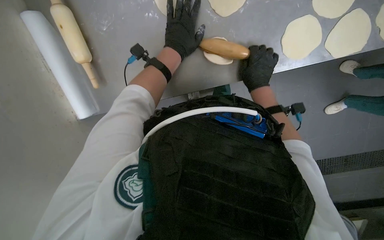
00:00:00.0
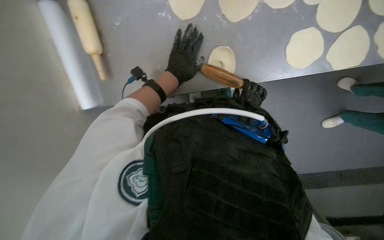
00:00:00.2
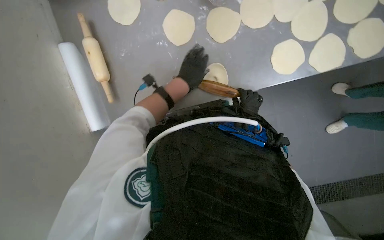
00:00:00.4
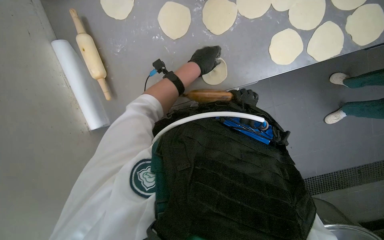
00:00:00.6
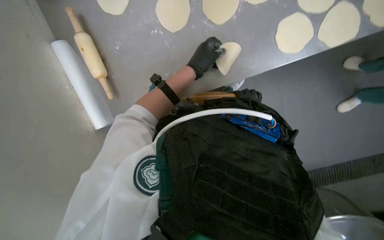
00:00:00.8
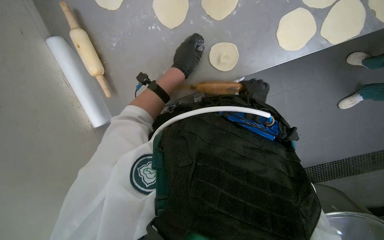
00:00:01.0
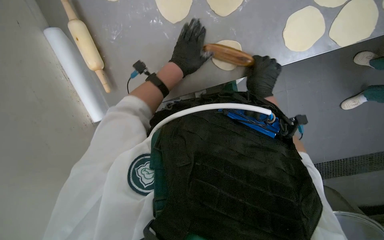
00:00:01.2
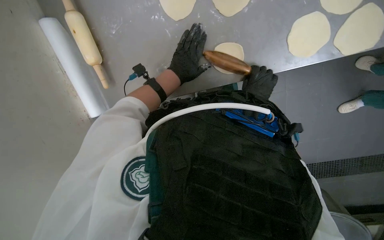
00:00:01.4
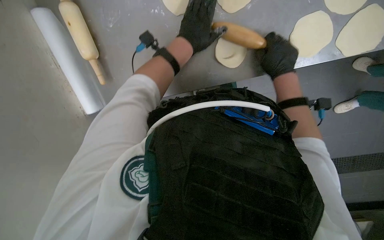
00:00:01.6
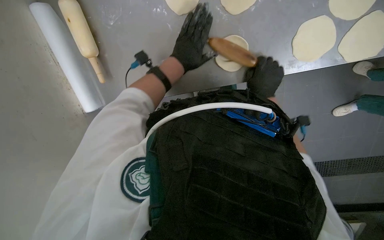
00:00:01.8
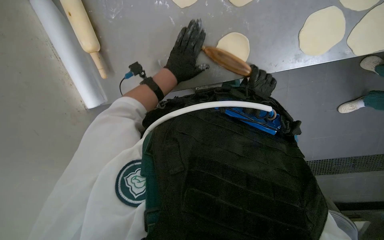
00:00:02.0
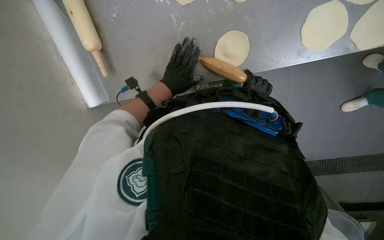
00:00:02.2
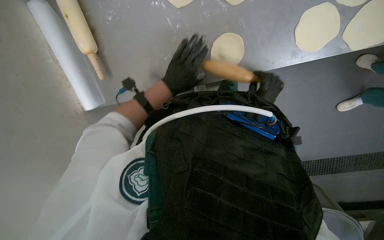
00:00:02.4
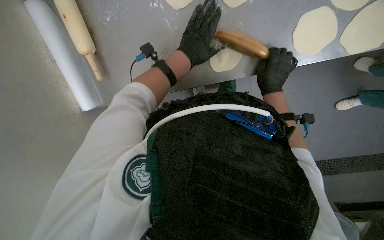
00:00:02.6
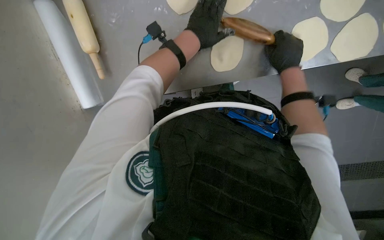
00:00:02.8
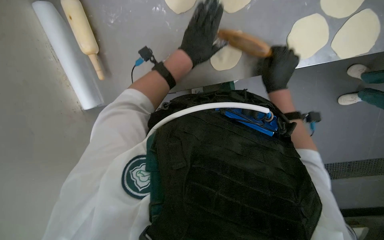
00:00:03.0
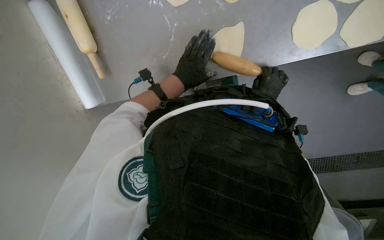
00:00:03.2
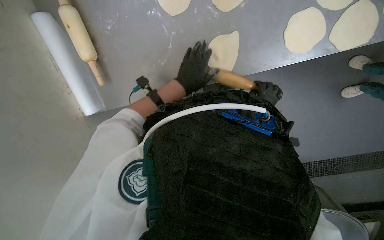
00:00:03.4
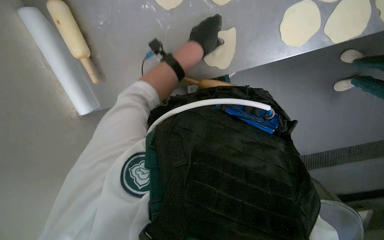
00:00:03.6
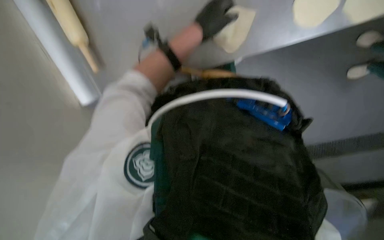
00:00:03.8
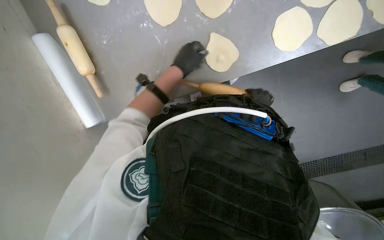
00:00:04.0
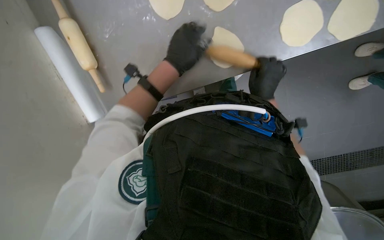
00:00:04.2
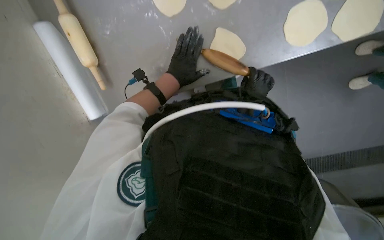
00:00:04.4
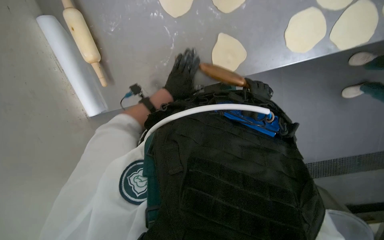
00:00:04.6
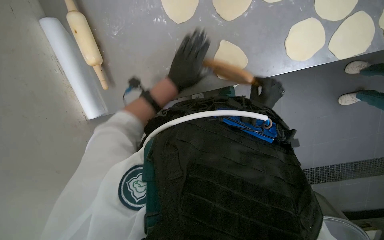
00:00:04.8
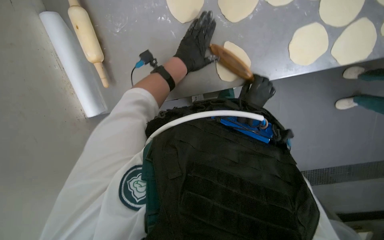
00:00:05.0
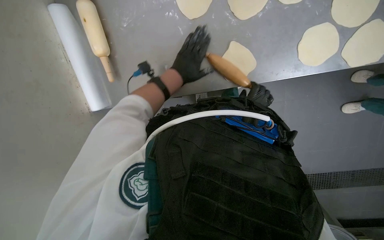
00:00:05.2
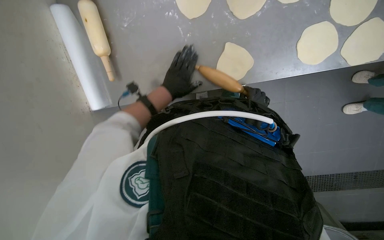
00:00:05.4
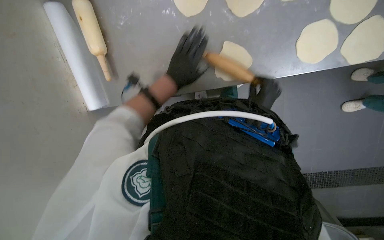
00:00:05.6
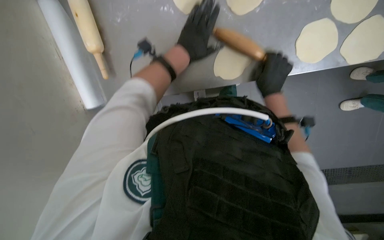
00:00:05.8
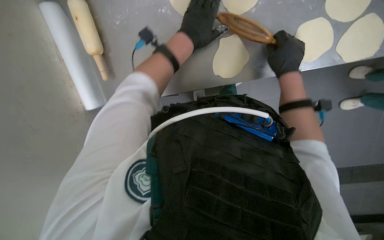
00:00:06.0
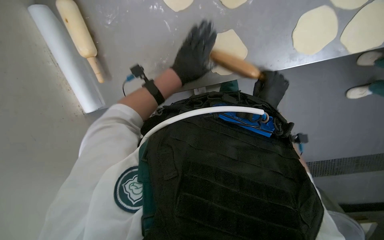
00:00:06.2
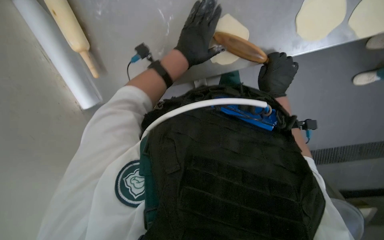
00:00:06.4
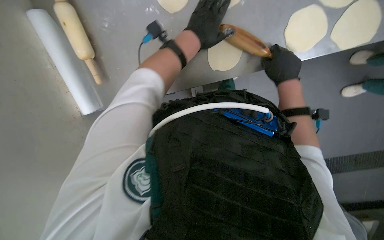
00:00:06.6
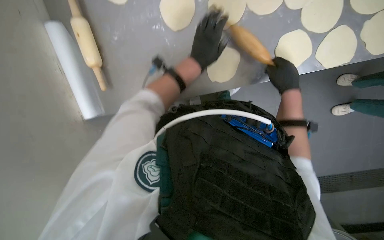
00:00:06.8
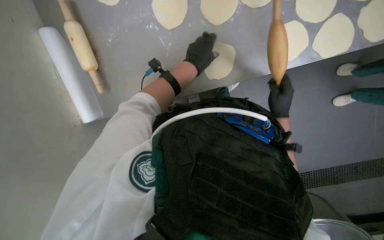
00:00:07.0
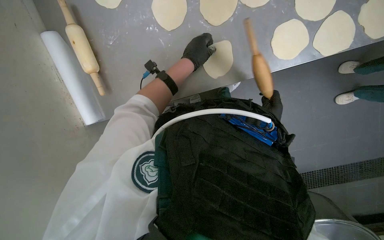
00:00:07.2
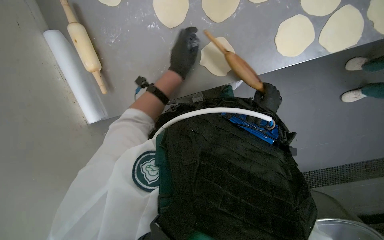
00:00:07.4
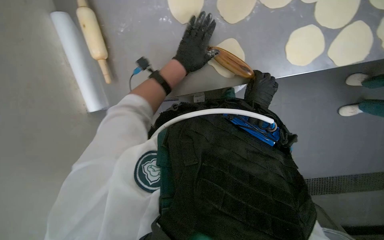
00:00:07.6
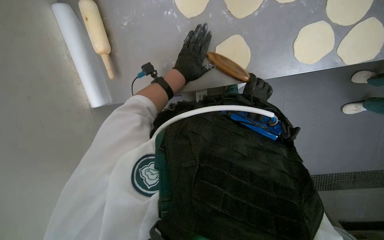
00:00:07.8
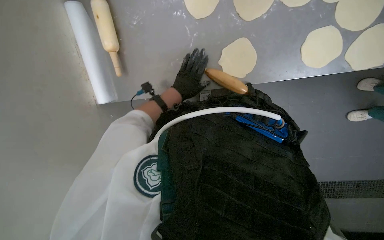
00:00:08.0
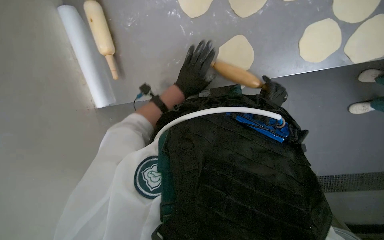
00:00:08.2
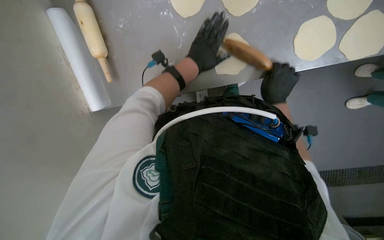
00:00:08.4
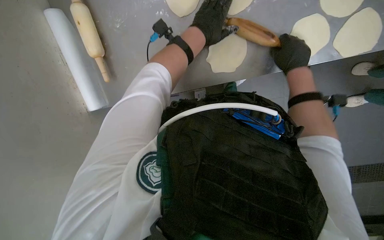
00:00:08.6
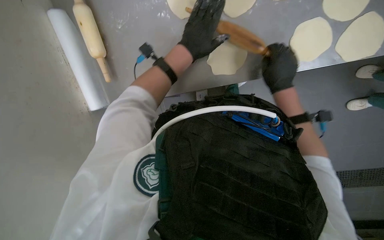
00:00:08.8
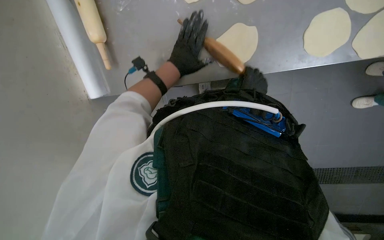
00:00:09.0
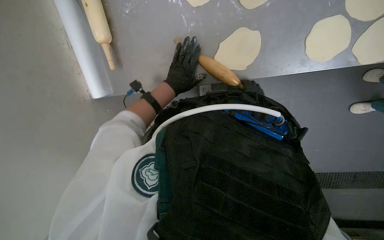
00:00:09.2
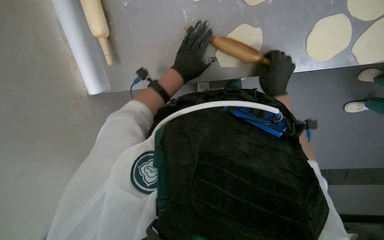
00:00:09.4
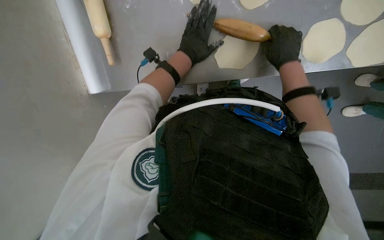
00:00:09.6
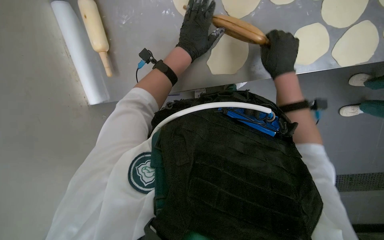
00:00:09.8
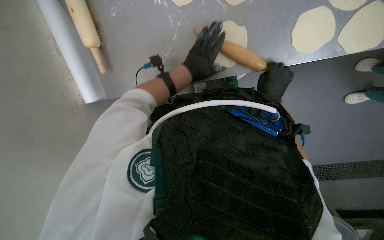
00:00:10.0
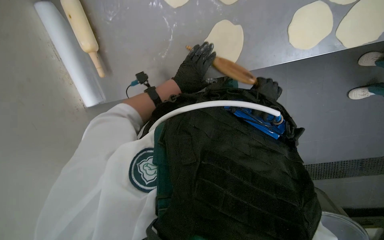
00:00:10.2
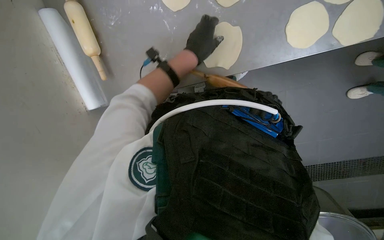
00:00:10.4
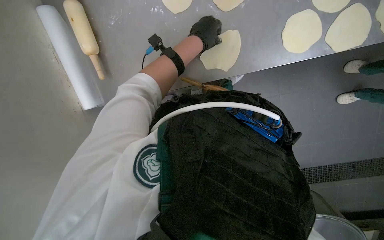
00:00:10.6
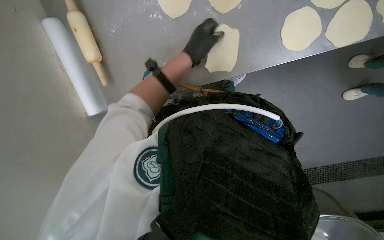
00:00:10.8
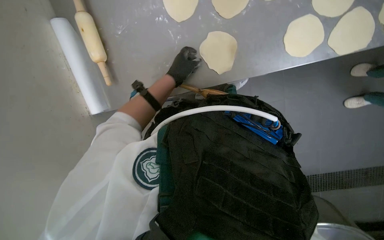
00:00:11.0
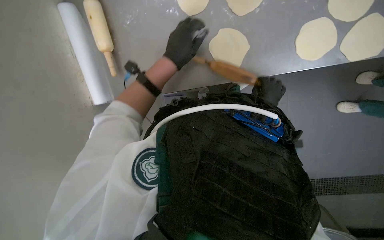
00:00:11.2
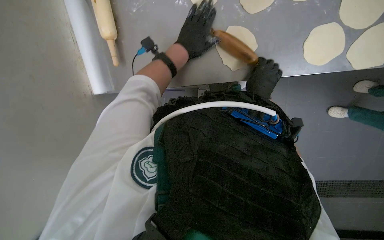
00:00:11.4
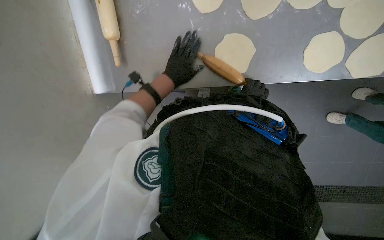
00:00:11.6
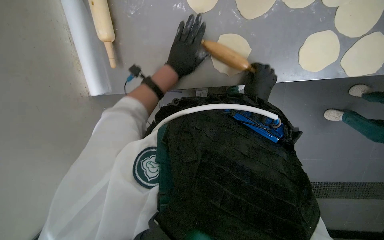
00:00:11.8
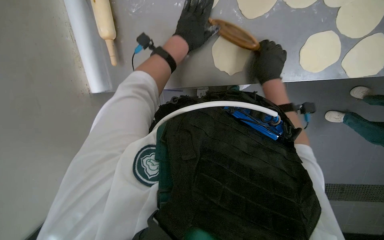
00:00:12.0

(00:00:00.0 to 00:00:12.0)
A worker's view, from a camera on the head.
Job: preparing food.
The whole recording: Flattening dough for dumplings. The worker continues flattening small pieces of dough into circular shapes using a rolling pin.
00:00:01.6 - 00:00:03.0: The left hand travels down the picture and back again, some 15 cm each way. Meanwhile the right hand goes farther from the camera and returns, about 20 cm each way.
00:00:03.0 - 00:00:04.4: The right hand goes nearer and farther, approximately 15 cm each way, reversing 2 times.
00:00:04.4 - 00:00:06.0: The left hand is displaced up the picture by roughly 10 cm. The right hand goes some 20 cm nearer to the camera and up the picture.
00:00:06.0 - 00:00:07.6: The right hand travels farther from the camera by about 10 cm; the left hand moves up and down the picture over some 10 cm, changing direction 2 times.
00:00:07.6 - 00:00:09.0: The right hand goes nearer and farther, some 20 cm each way, reversing 2 times, while the left hand moves up and down the picture over some 15 cm, changing direction 2 times.
00:00:10.4 - 00:00:12.0: The left hand moves approximately 5 cm farther from the camera and comes back.

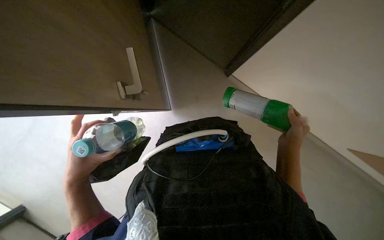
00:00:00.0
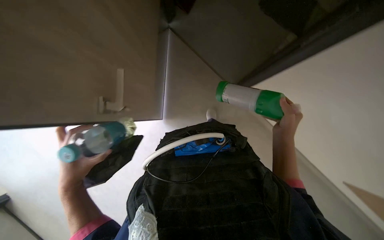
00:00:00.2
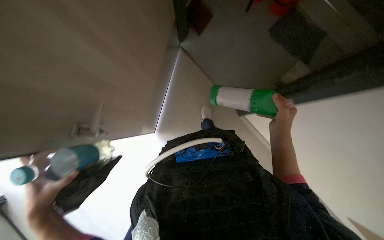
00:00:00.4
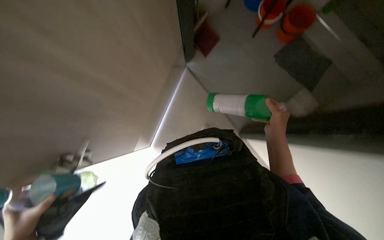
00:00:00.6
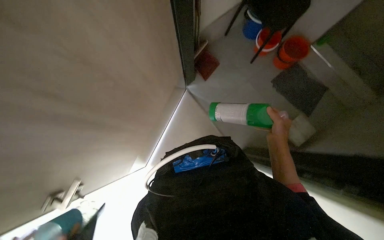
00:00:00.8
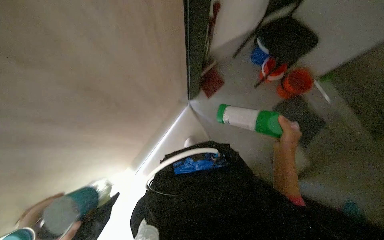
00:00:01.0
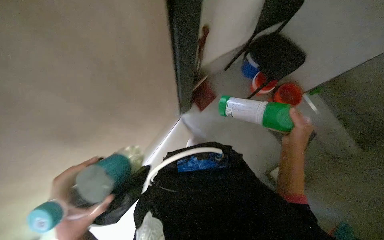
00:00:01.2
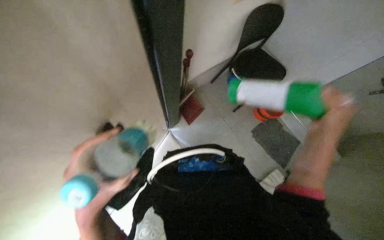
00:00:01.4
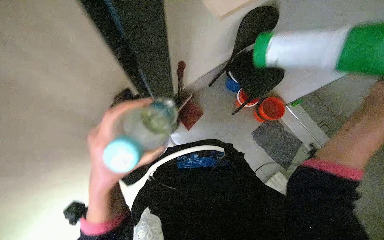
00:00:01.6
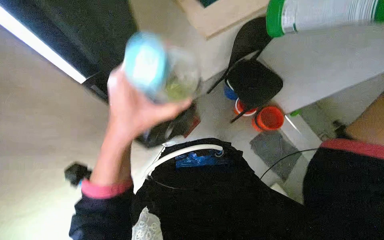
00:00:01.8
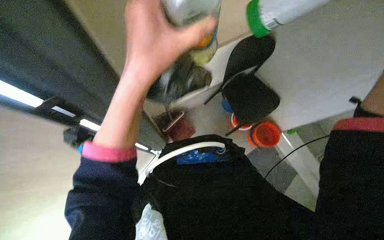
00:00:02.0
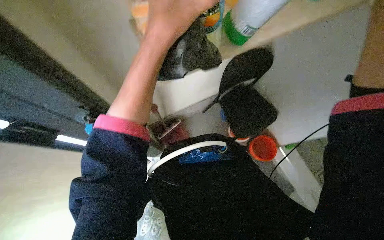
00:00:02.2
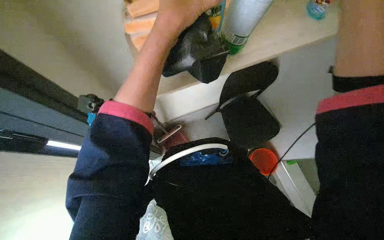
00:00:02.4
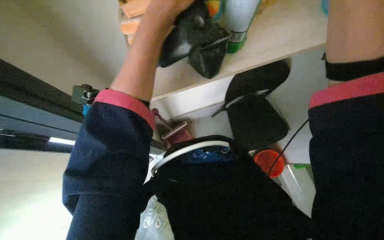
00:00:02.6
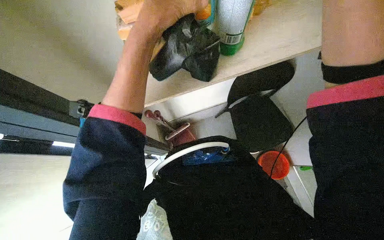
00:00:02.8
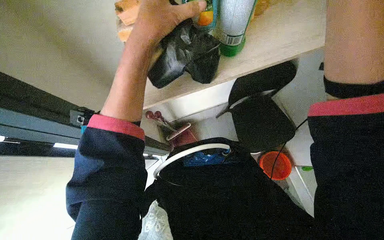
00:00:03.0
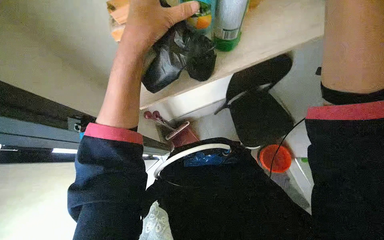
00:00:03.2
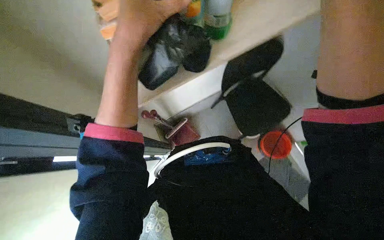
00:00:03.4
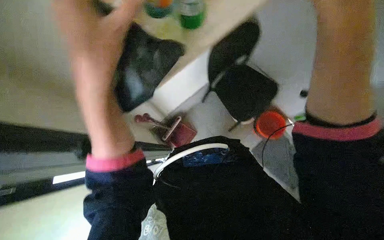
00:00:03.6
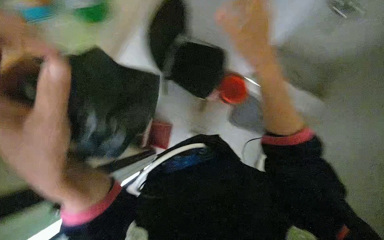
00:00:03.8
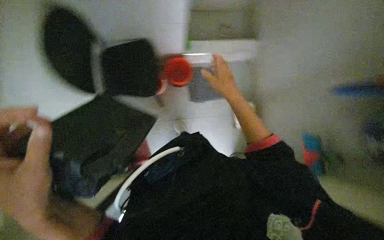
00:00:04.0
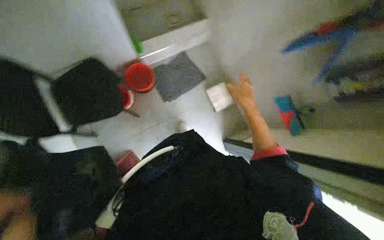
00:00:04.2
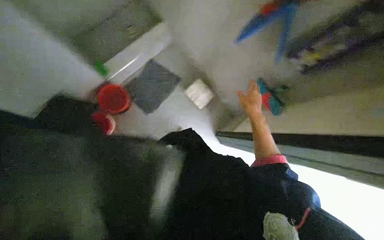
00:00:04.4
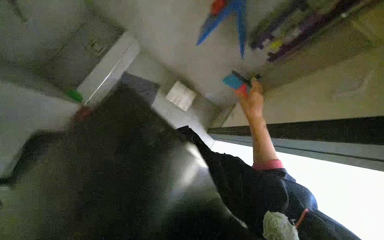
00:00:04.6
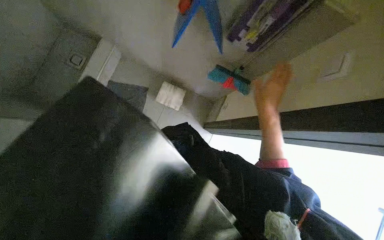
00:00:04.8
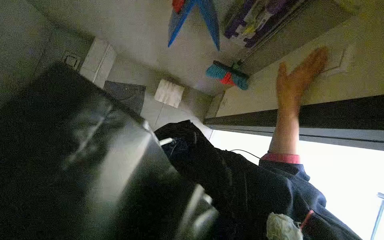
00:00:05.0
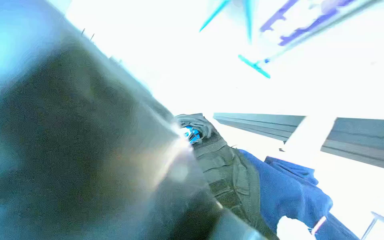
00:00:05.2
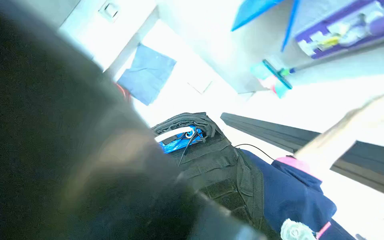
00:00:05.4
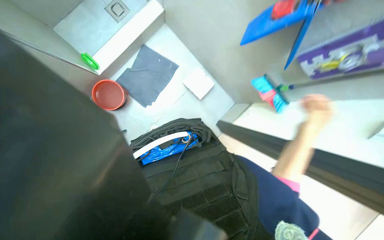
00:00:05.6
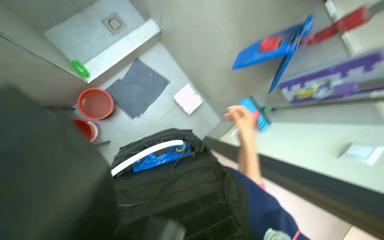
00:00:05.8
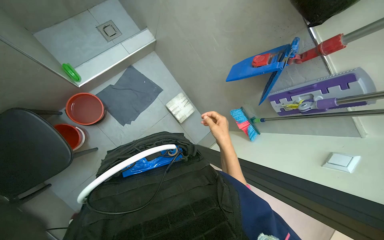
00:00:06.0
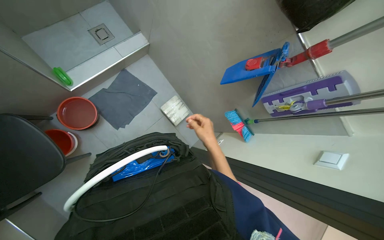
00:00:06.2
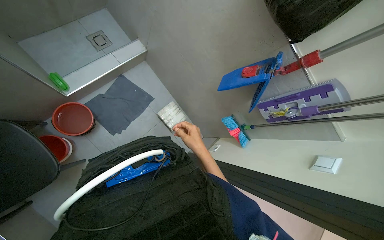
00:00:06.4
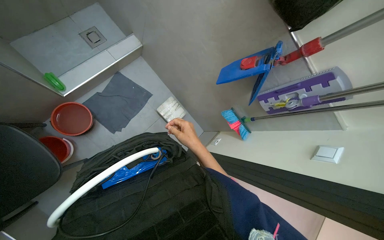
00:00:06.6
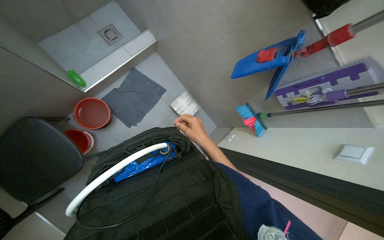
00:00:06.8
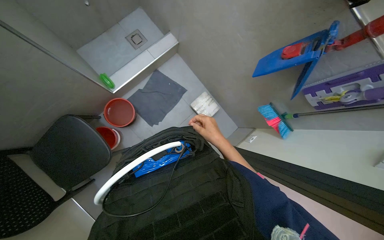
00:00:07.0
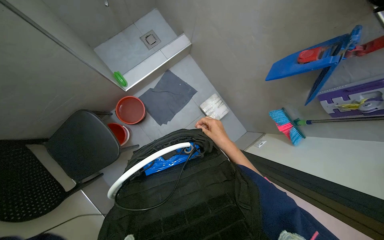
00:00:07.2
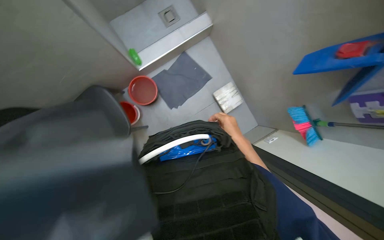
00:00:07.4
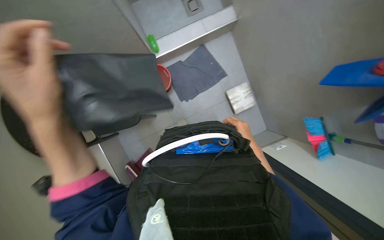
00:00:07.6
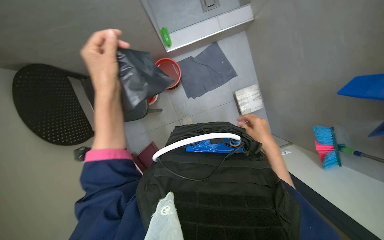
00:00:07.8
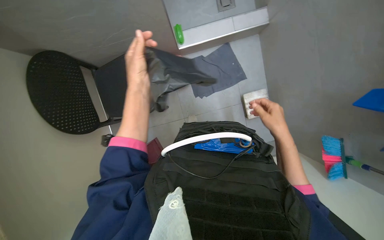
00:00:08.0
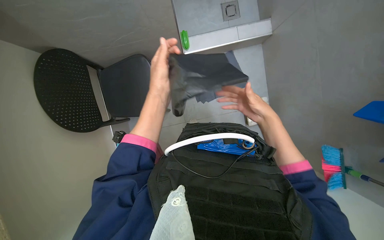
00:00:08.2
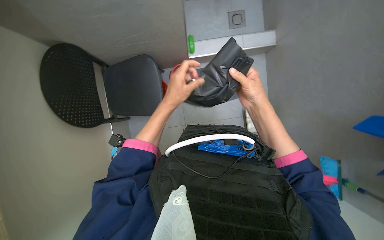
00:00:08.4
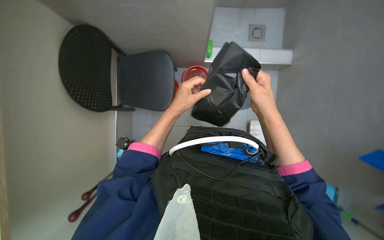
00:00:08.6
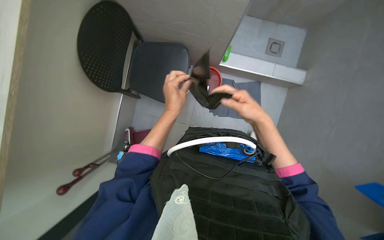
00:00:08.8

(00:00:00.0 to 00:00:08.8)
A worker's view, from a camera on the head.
Job: managing trash.
The whole recording: Preparing trash bag for cart. The worker takes a black trash bag from a cabinet, opens it, and places it into a cleaning cart, then adjusts it.
00:00:00.0 - 00:00:01.4: The wearer looks approximately 30 degrees further upward.
00:00:01.4 - 00:00:03.0: The view tilts some 20 degrees upward. The left hand heads up the picture, covering some 25 cm.
00:00:03.0 - 00:00:04.4: Everything in view rotates some 50 degrees counterclockwise.
00:00:04.4 - 00:00:05.8: The right hand travels nearer to the camera and back again, about 25 cm each way.
00:00:07.4 - 00:00:08.8: Everything in view rotates roughly 45 degrees clockwise.
